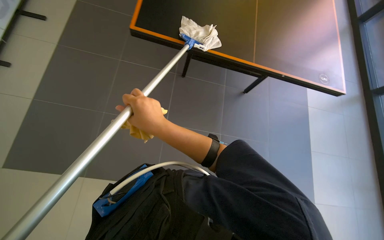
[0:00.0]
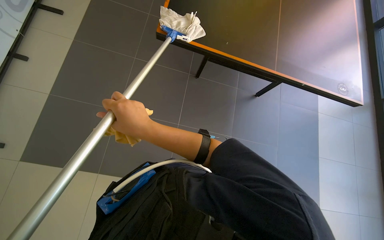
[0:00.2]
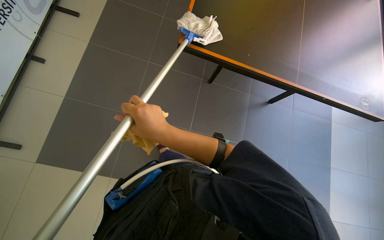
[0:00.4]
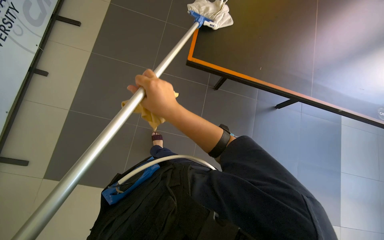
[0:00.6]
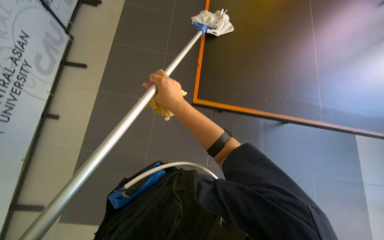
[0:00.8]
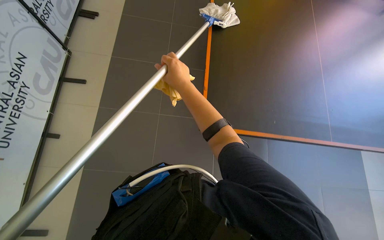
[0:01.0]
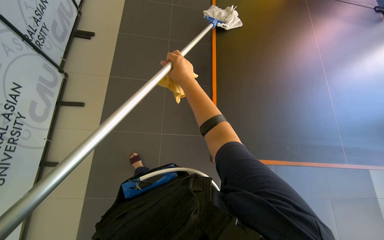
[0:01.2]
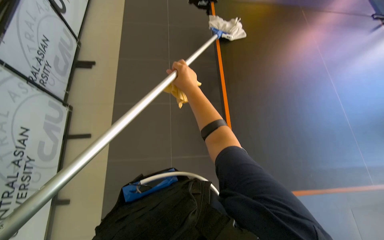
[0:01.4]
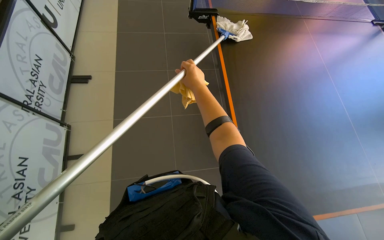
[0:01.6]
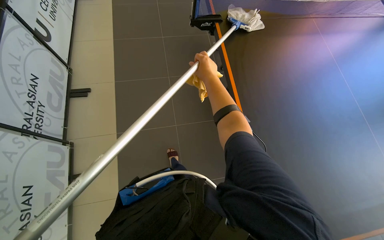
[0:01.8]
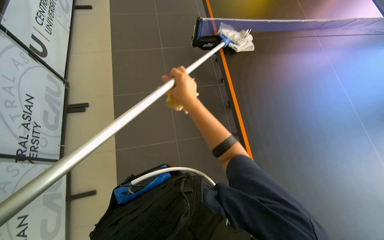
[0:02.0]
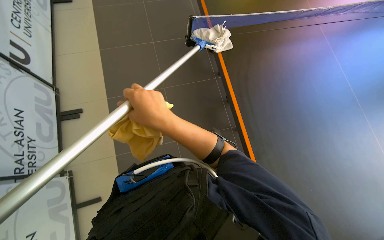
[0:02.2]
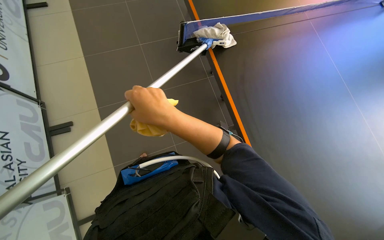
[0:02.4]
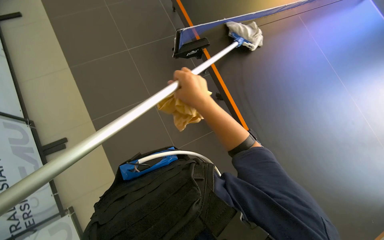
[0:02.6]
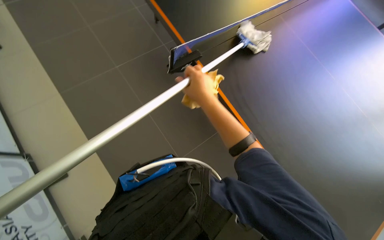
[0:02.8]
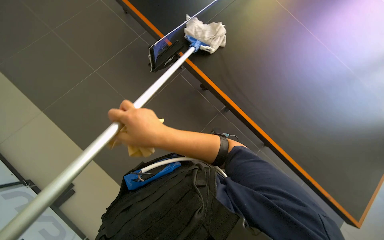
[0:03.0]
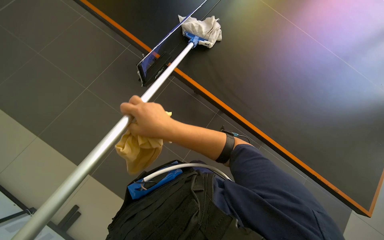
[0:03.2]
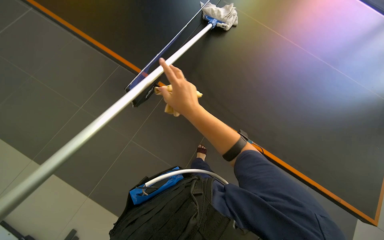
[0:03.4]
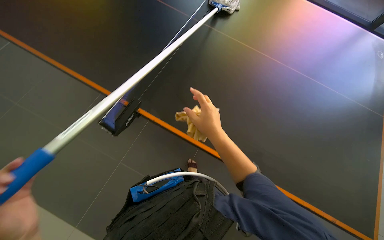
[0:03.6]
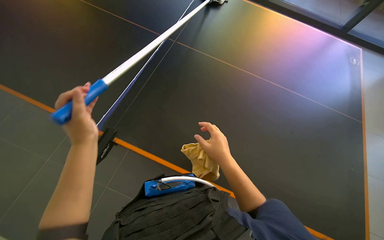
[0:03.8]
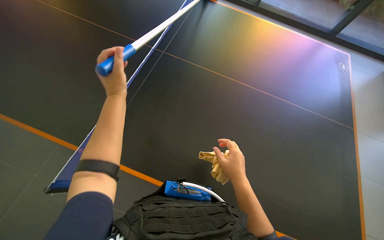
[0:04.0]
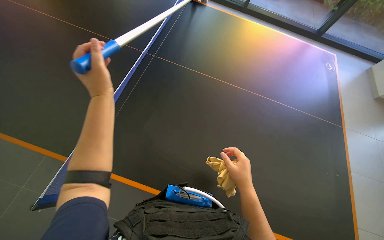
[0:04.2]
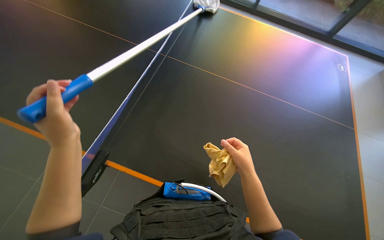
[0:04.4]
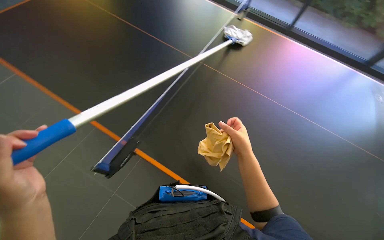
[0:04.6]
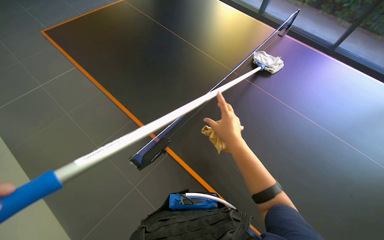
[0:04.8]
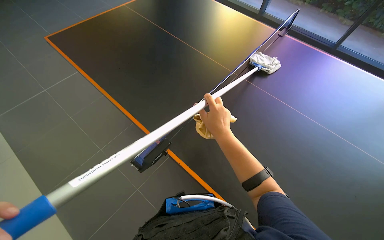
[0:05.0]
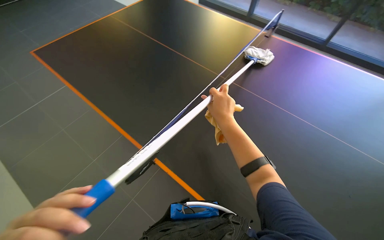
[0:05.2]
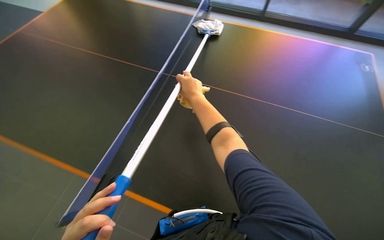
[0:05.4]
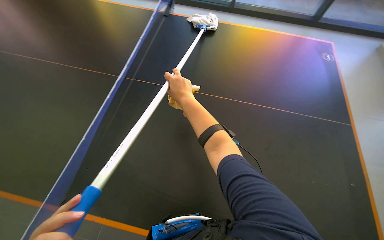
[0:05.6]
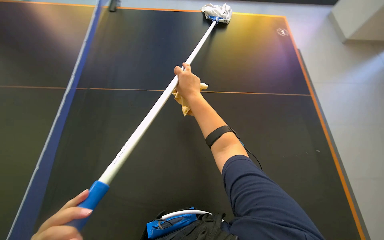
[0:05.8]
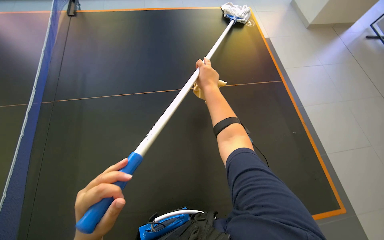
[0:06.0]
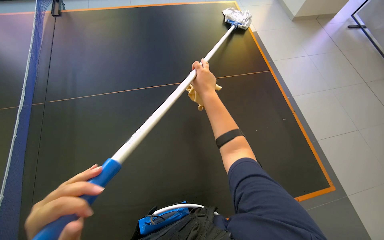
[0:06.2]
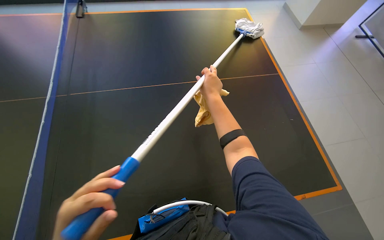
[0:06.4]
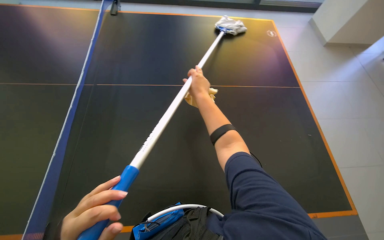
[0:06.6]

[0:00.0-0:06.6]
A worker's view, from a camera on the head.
Job: cleaning windows.
The whole recording: Cleaning large windows. The worker cleans large glass windows and their frames using a long-handled tool and a cloth.
0:00.0 to 0:01.6: The head travels about 40 cm.
0:01.6 to 0:03.2: The scene rotates counterclockwise by roughly 25 degrees. The right hand shifts some 20 cm to the left.
0:05.0 to 0:06.6: The right hand moves to the left, roughly 10 cm.

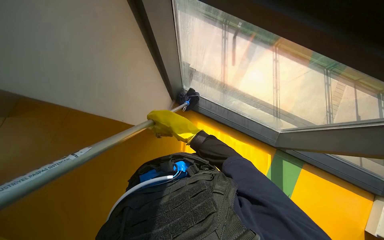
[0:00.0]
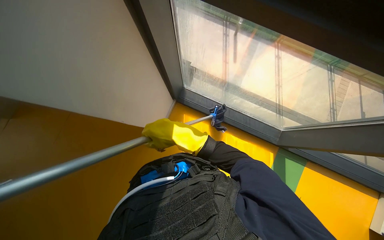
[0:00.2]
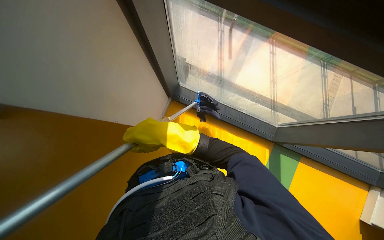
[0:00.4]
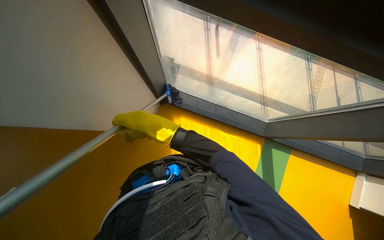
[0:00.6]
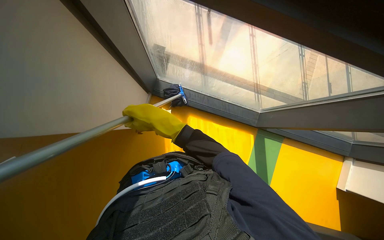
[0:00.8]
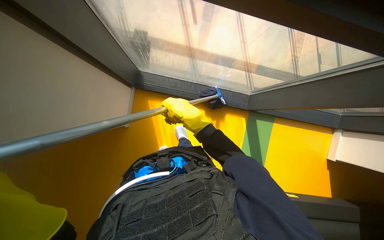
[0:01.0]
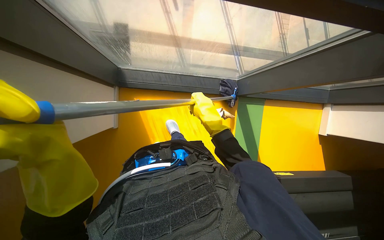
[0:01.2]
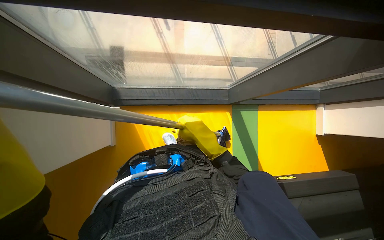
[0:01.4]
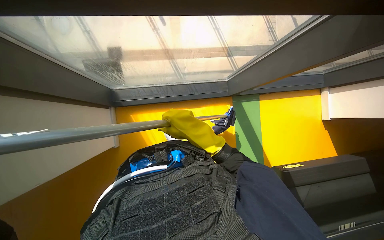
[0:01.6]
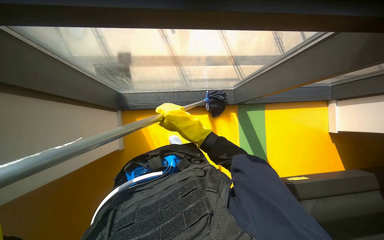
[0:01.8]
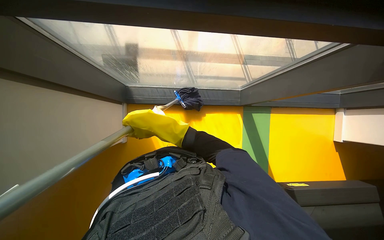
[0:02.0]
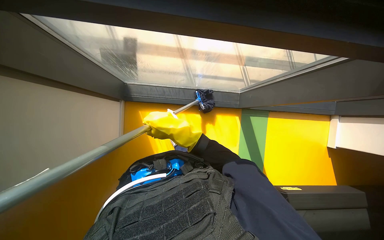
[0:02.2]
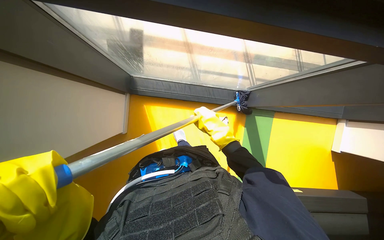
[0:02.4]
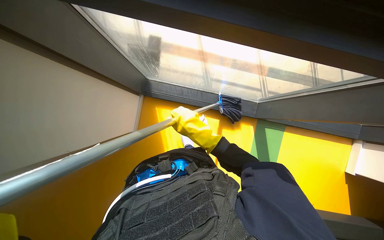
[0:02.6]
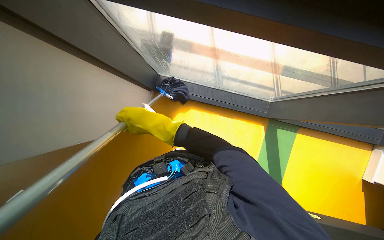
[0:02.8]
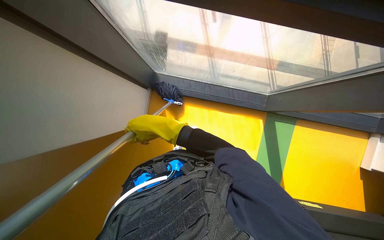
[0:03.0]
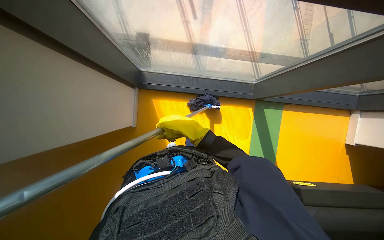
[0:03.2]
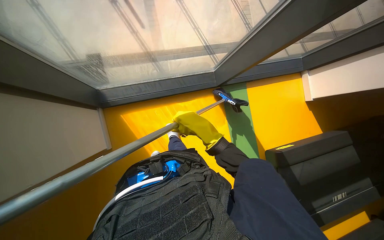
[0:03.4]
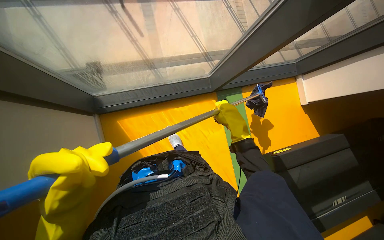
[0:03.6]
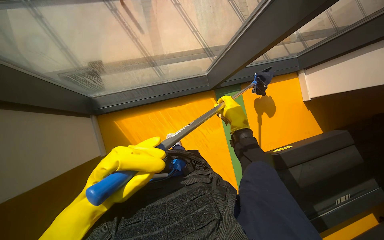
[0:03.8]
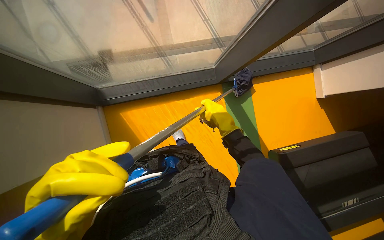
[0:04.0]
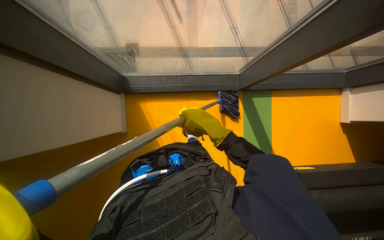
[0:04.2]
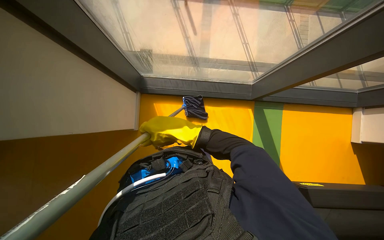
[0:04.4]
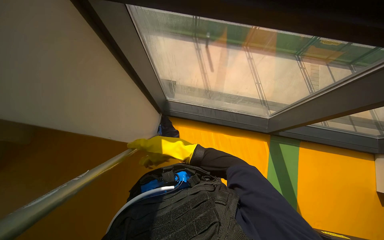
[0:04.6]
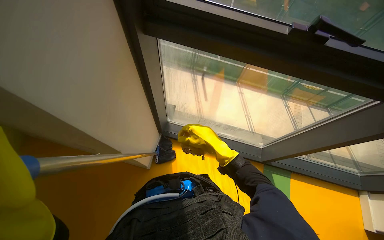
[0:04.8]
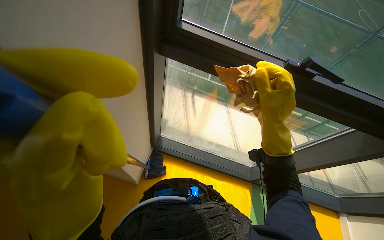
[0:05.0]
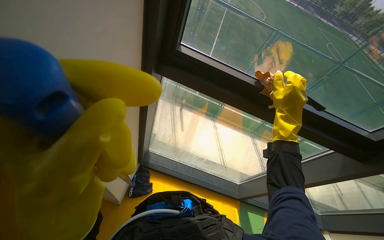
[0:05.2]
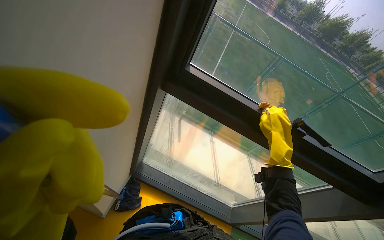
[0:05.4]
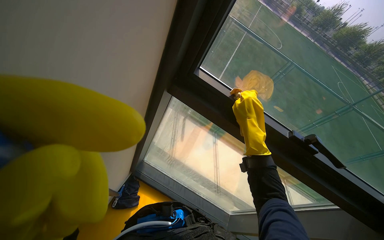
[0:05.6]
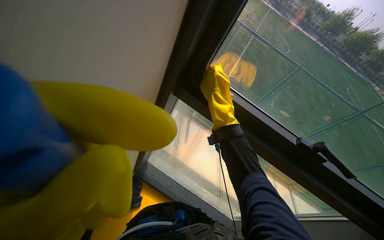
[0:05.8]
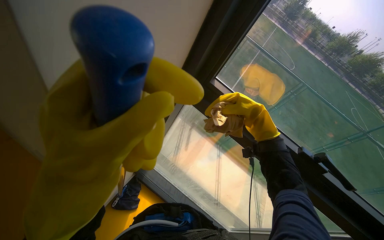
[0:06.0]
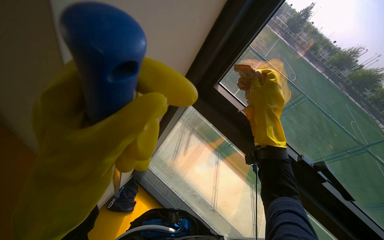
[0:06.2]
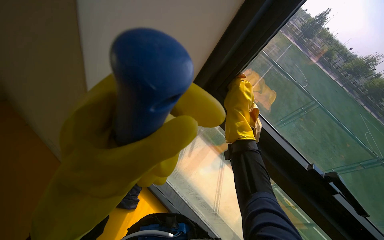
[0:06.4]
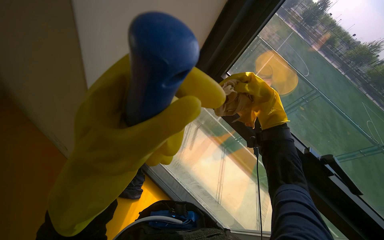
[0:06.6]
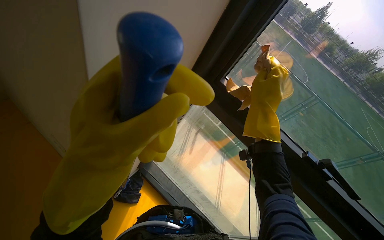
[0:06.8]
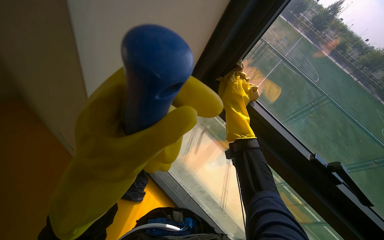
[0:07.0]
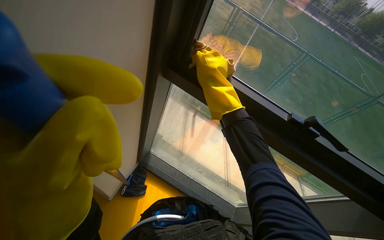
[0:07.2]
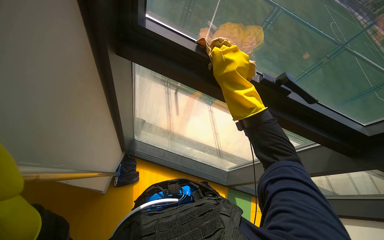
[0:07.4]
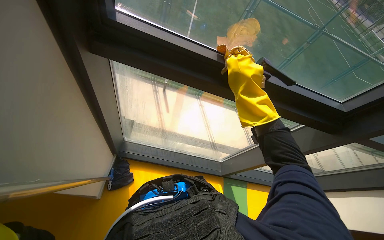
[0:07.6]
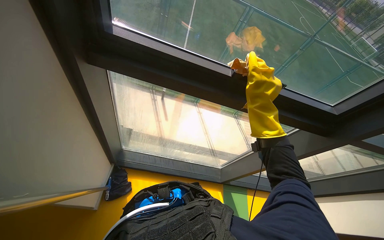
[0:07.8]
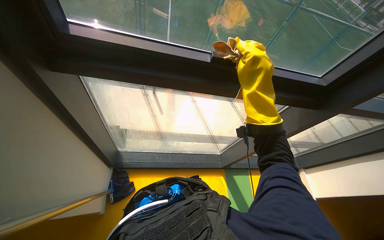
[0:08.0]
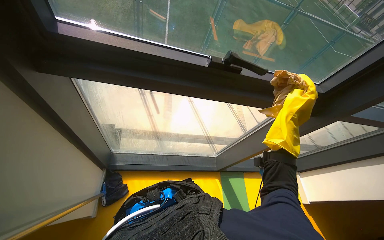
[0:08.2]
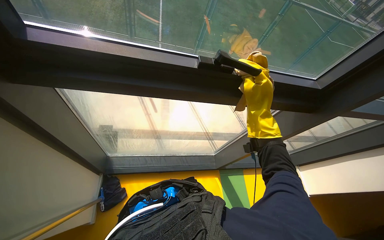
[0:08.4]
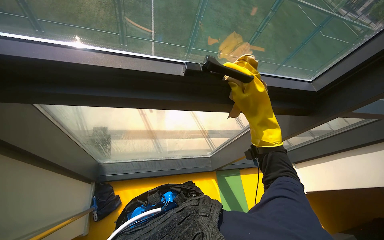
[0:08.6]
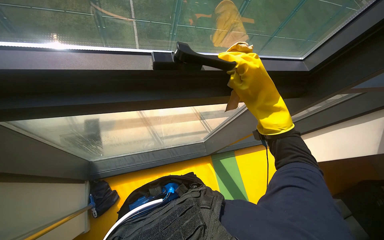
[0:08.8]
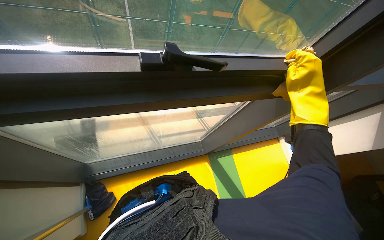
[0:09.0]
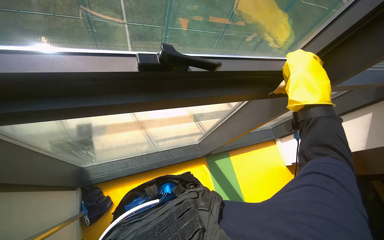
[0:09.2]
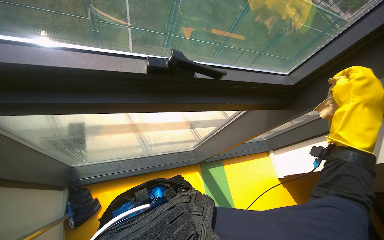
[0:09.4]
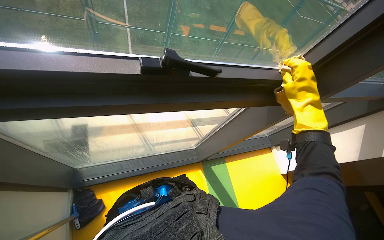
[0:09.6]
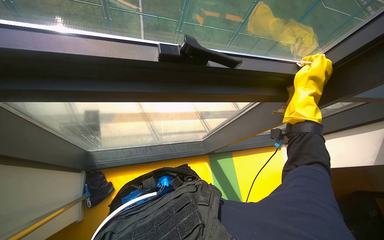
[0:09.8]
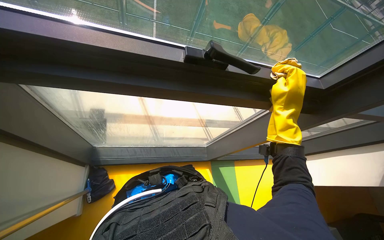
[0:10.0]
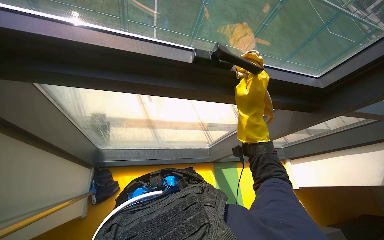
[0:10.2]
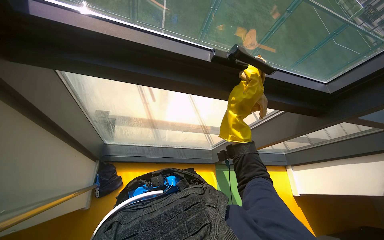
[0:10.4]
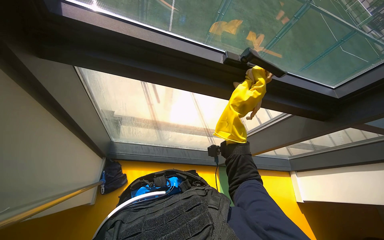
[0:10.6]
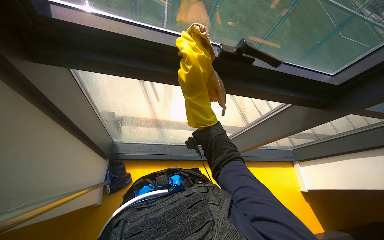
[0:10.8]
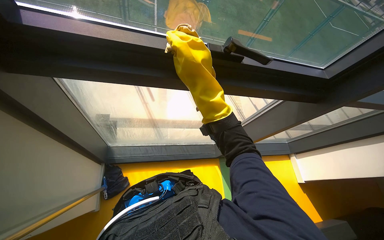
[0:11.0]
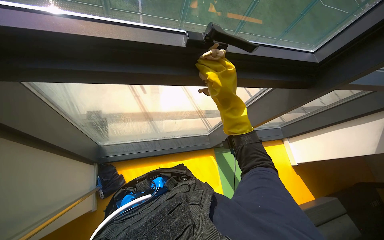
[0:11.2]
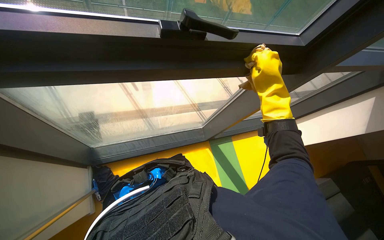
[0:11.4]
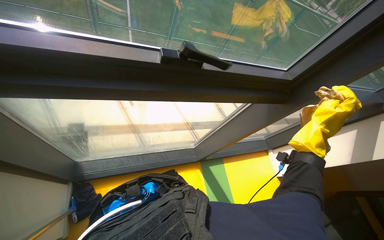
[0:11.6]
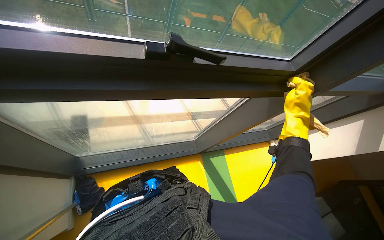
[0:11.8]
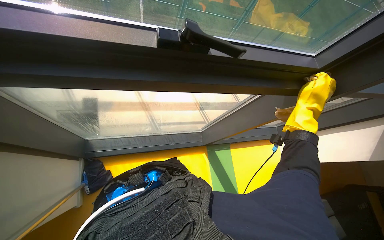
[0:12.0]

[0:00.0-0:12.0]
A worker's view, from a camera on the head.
Job: cleaning windows.
The whole recording: Cleaning gym windows. The worker cleans the gym windows using a long pole and wipes the frames with a cloth.
0:00.0 to 0:01.6: The wearer looks approximately 15 degrees further downward. The scene rotates counterclockwise by approximately 30 degrees.
0:01.6 to 0:03.0: The right hand moves left and right over approximately 20 cm, changing direction 2 times.
0:04.4 to 0:06.0: The camera pitches upward, by roughly 40 degrees. The scene turns some 35 degrees clockwise in the picture.
0:06.0 to 0:07.6: The view tilts approximately 15 degrees downward.
0:07.6 to 0:09.0: The right hand swings left and right, approximately 15 cm each way, with 2 reversals.
0:09.0 to 0:10.4: The right hand shifts about 20 cm to the left.
0:10.4 to 0:12.0: The right hand shifts about 25 cm to the right.
